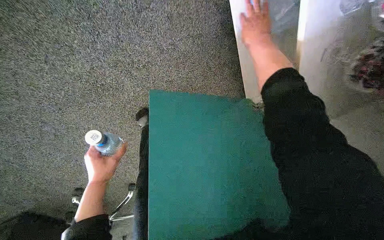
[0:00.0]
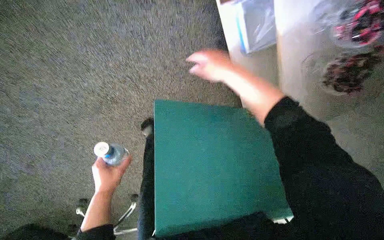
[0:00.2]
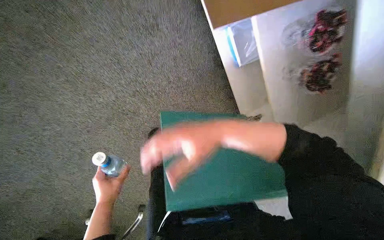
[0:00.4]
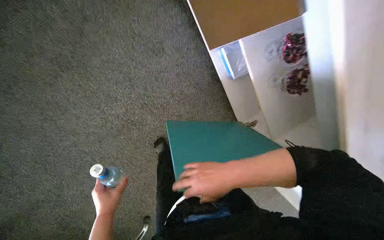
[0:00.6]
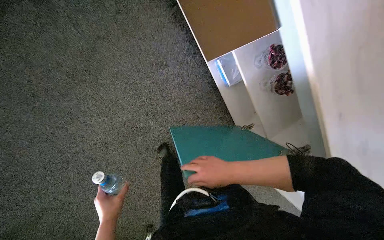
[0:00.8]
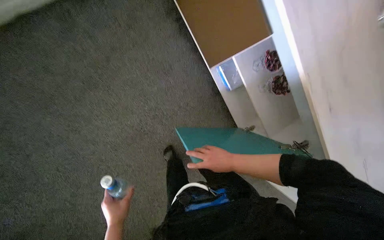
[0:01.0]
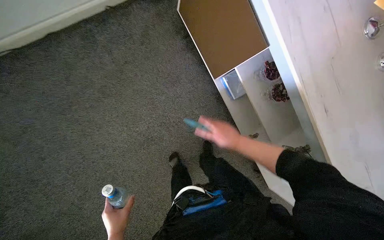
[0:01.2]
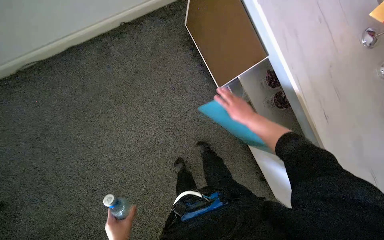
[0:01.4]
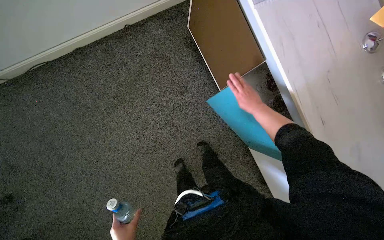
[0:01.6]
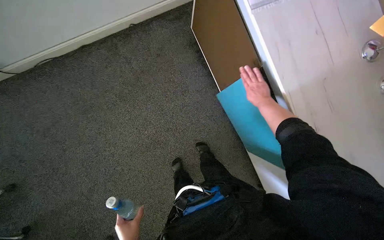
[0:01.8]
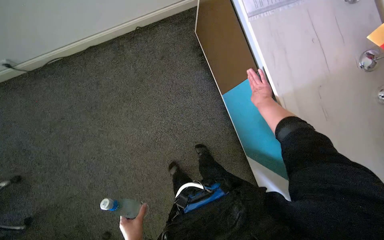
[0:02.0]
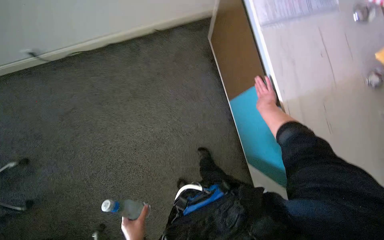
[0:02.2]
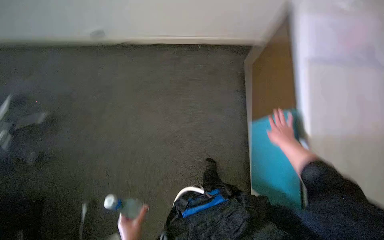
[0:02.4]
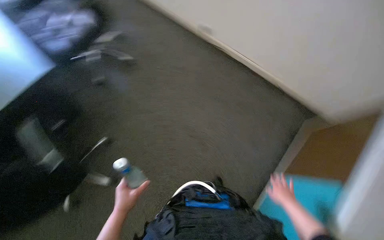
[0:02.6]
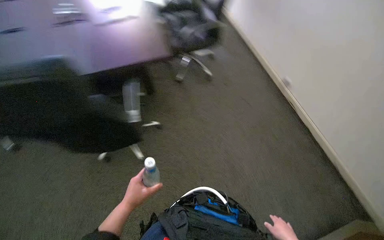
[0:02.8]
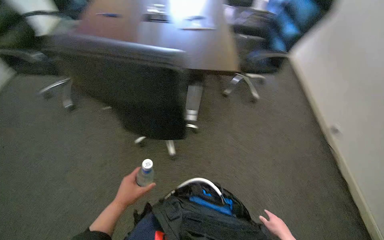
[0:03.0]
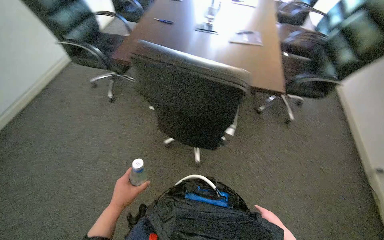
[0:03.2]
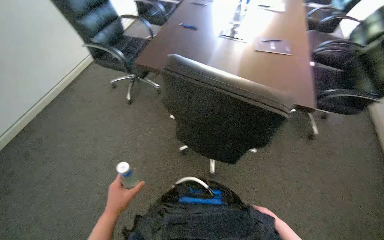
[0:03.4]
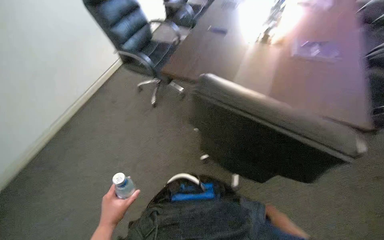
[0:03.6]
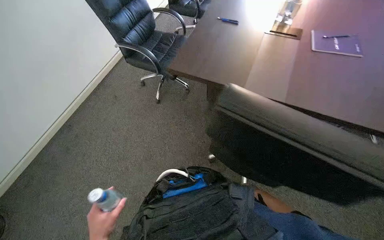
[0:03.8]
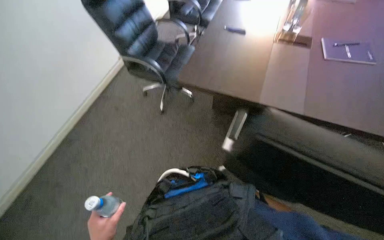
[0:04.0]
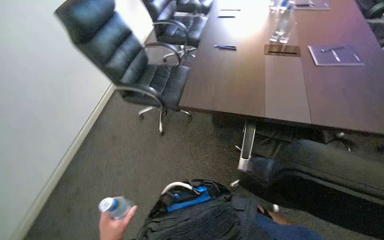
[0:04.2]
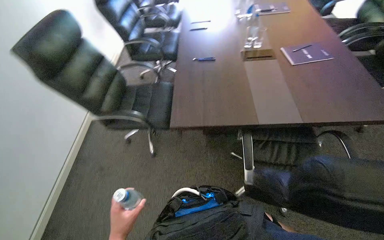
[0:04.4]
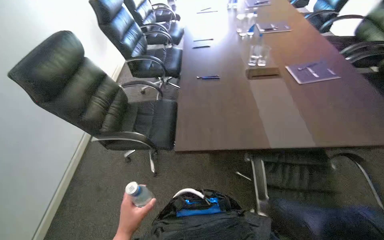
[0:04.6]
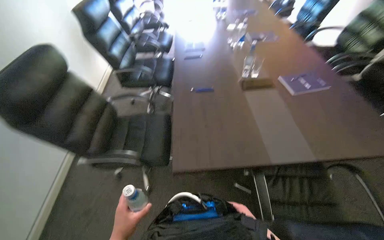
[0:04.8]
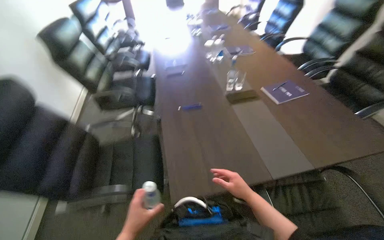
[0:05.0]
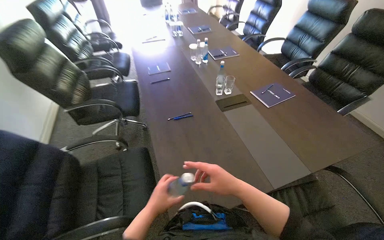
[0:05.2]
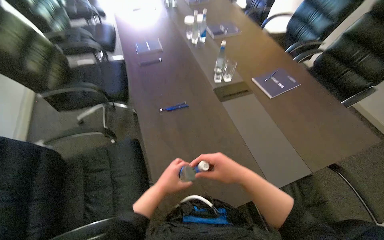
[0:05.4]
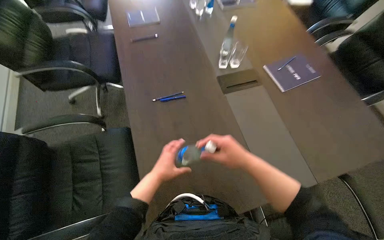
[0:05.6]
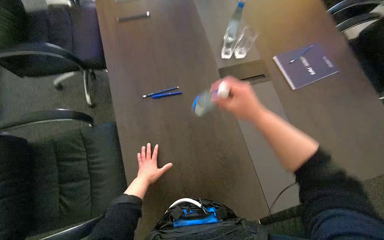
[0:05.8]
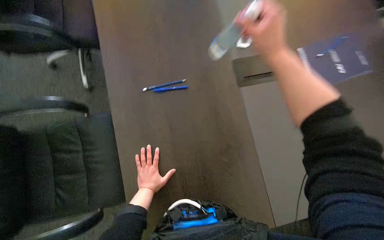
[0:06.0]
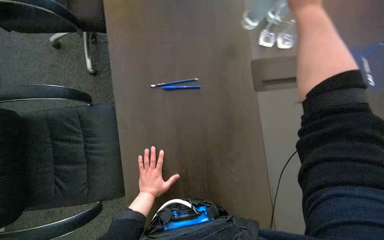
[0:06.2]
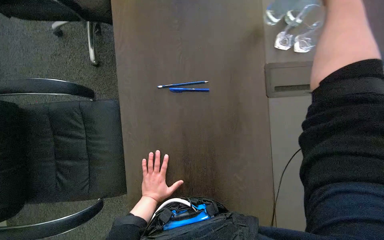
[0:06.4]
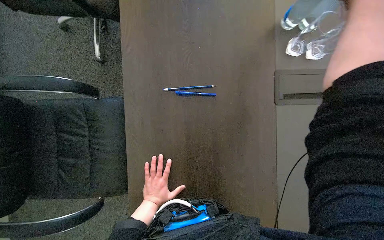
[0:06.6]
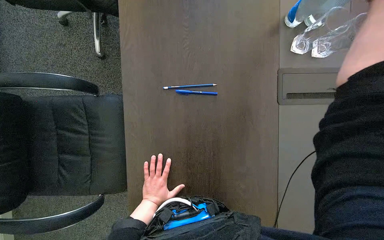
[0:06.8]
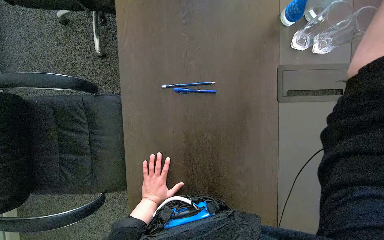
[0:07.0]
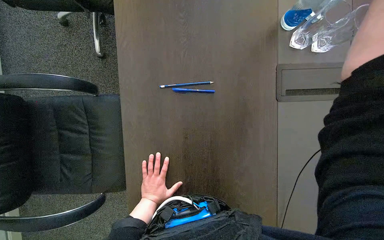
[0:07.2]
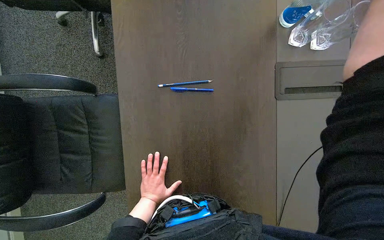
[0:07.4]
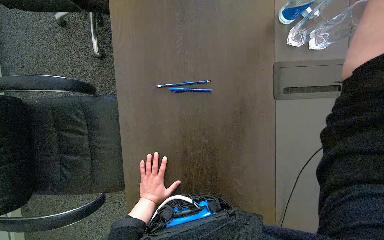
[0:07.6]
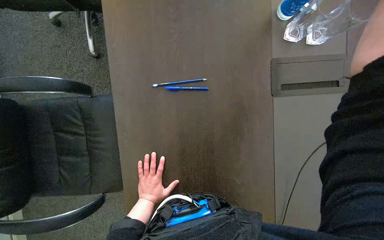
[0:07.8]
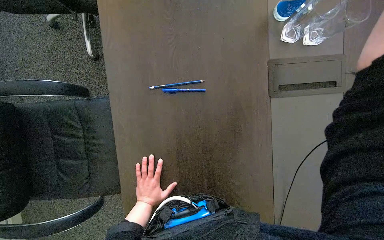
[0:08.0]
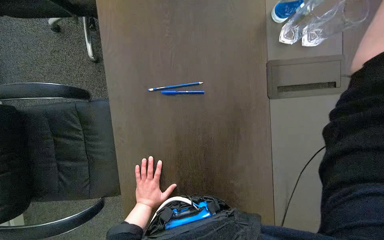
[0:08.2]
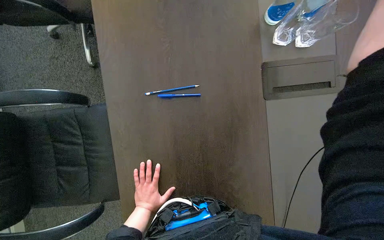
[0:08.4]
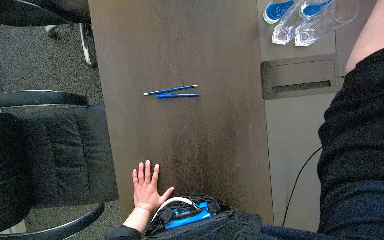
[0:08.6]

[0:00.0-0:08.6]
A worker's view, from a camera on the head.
Job: organizing items.
The whole recording: Organizing items in cabinet. The worker opens a cabinet, takes out and puts back a folder and a plastic bag with items.
0:00.0 to 0:01.4: The head travels about 50 cm. The wearer looks about 35 degrees further upward.
0:01.4 to 0:02.8: The wearer looks about 50 degrees further to the left.
0:02.8 to 0:04.4: The camera travels roughly 60 cm. The head turns to the left by about 20 degrees. The camera pitches upward, by approximately 15 degrees.
0:04.4 to 0:05.8: The wearer moves roughly 80 cm. The view pans to the right by some 20 degrees. The camera pitches downward, by approximately 15 degrees.
0:05.8 to 0:07.2: The view tilts about 15 degrees downward.

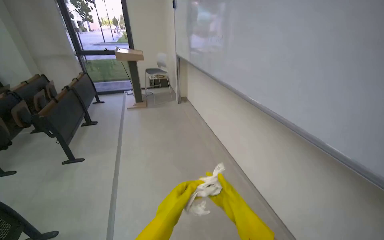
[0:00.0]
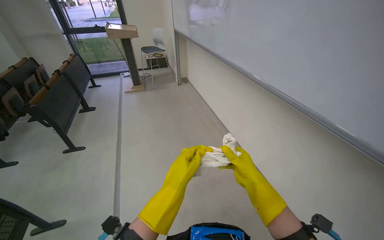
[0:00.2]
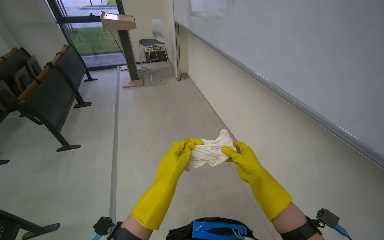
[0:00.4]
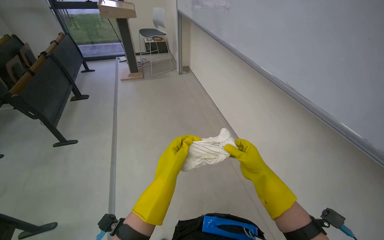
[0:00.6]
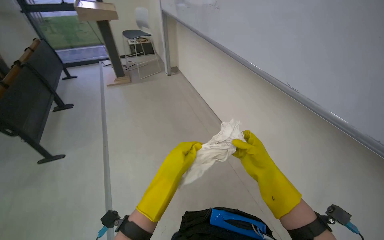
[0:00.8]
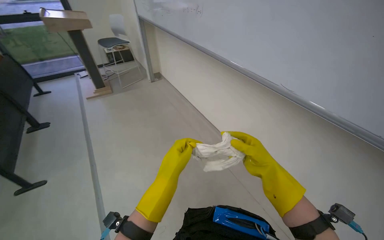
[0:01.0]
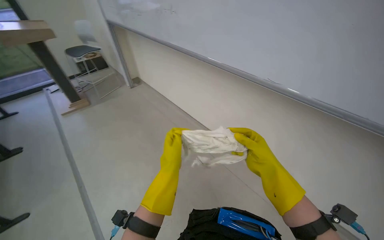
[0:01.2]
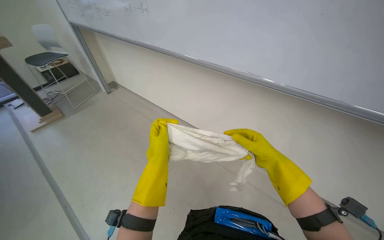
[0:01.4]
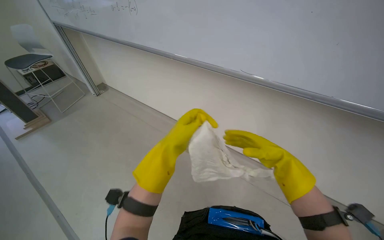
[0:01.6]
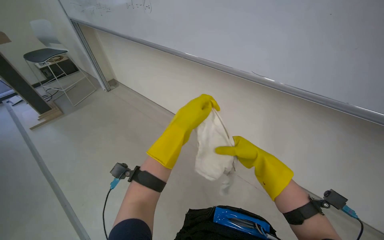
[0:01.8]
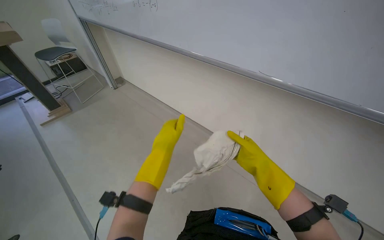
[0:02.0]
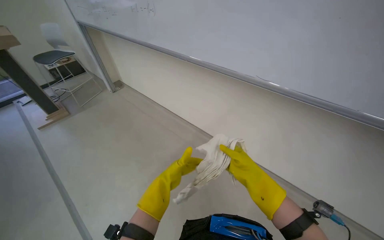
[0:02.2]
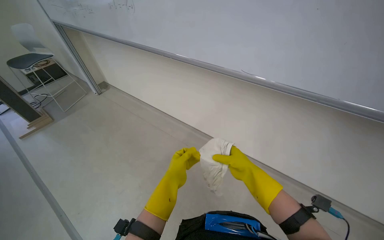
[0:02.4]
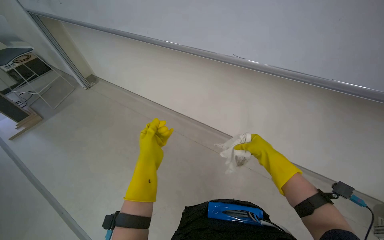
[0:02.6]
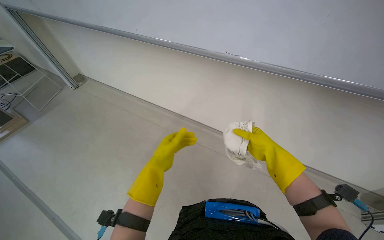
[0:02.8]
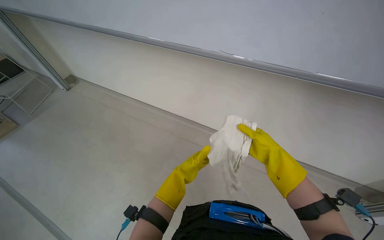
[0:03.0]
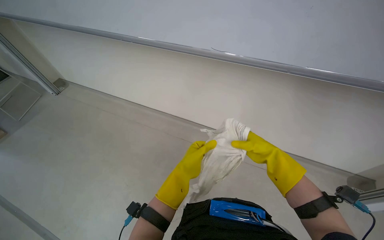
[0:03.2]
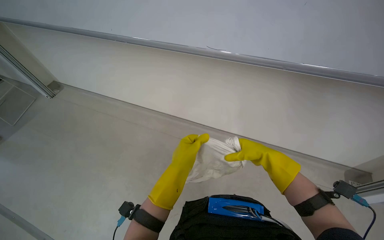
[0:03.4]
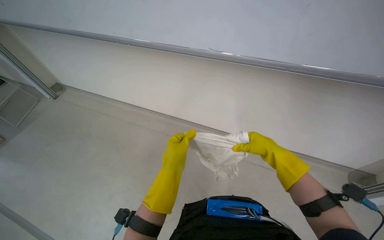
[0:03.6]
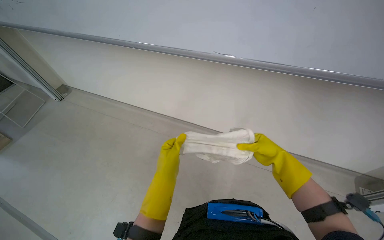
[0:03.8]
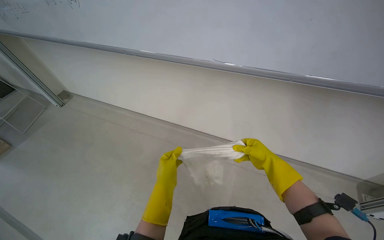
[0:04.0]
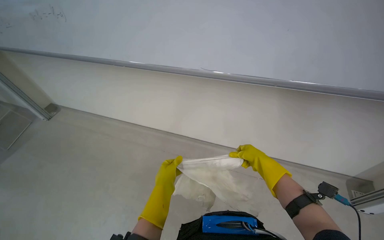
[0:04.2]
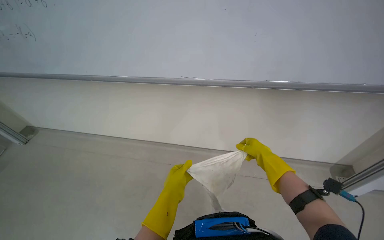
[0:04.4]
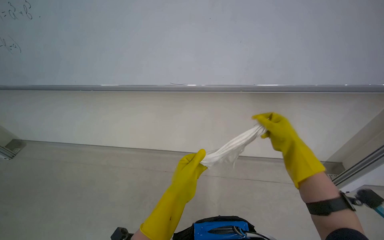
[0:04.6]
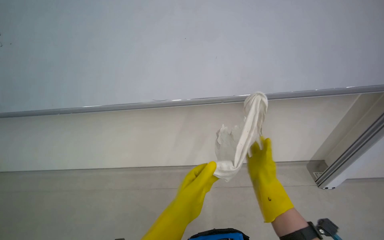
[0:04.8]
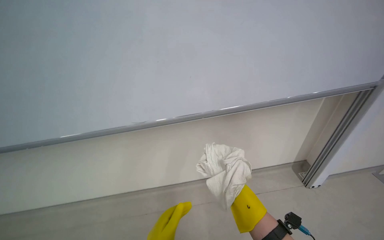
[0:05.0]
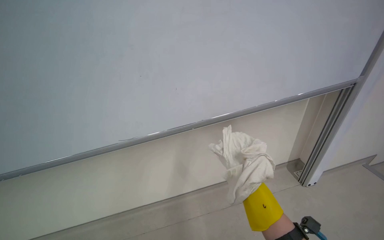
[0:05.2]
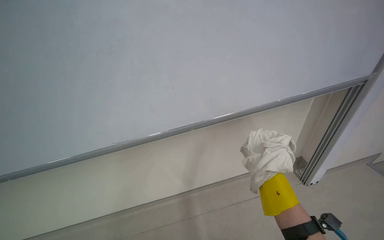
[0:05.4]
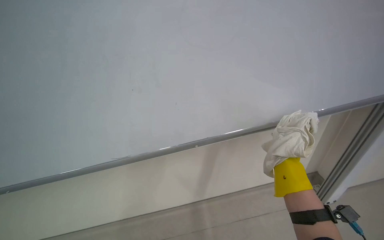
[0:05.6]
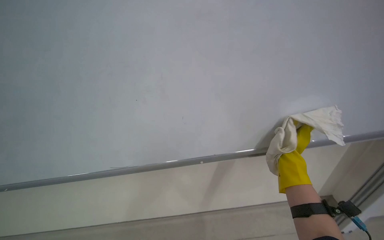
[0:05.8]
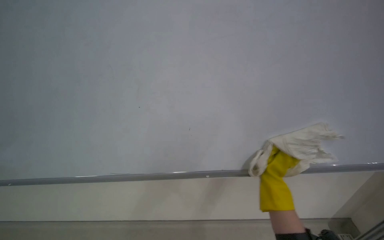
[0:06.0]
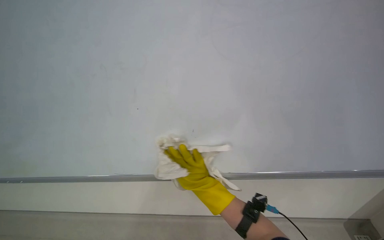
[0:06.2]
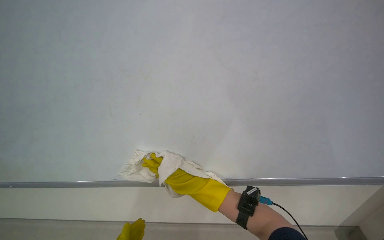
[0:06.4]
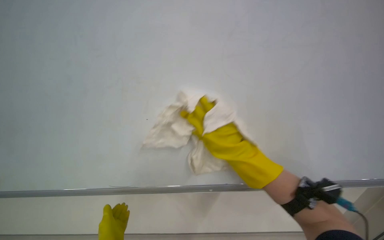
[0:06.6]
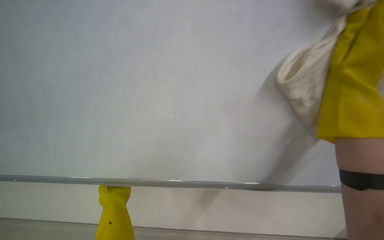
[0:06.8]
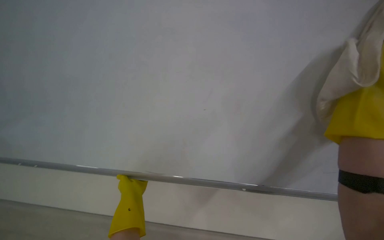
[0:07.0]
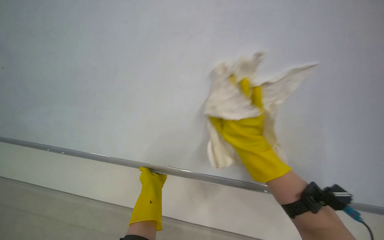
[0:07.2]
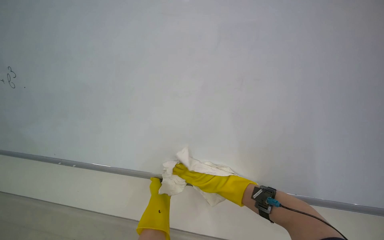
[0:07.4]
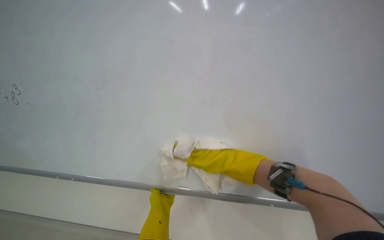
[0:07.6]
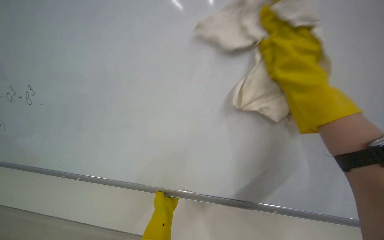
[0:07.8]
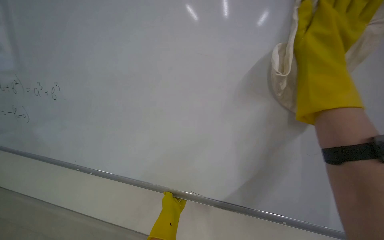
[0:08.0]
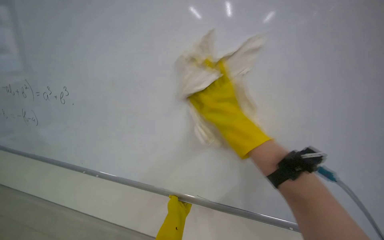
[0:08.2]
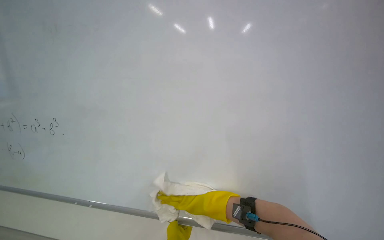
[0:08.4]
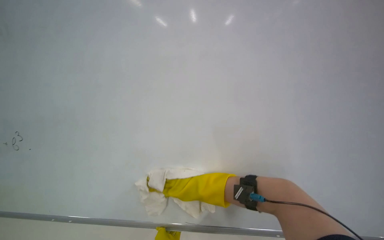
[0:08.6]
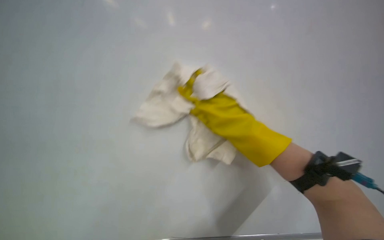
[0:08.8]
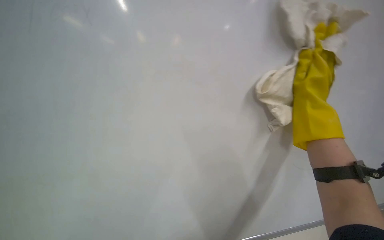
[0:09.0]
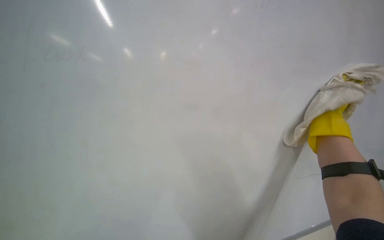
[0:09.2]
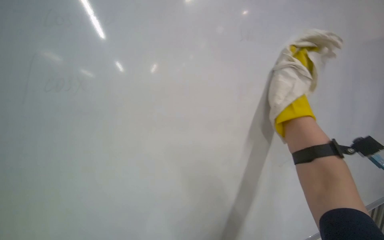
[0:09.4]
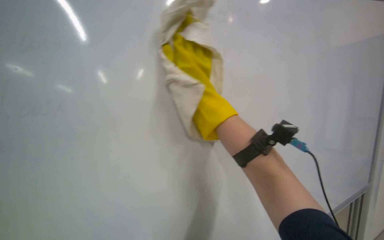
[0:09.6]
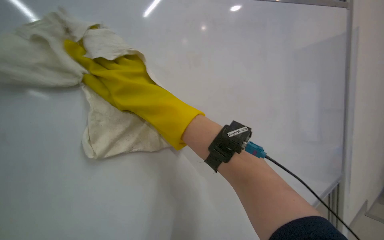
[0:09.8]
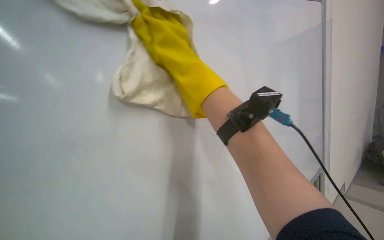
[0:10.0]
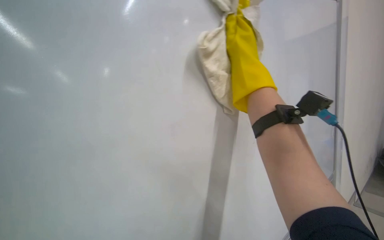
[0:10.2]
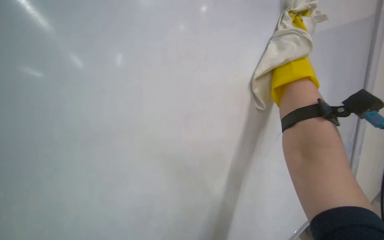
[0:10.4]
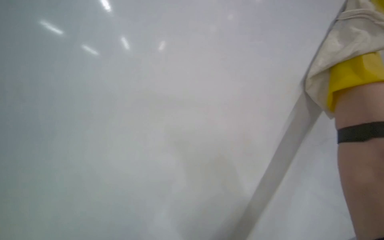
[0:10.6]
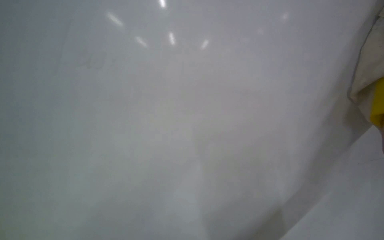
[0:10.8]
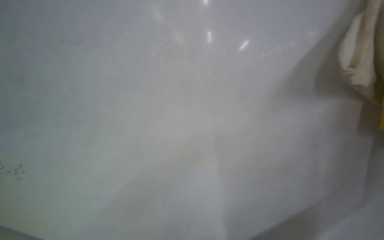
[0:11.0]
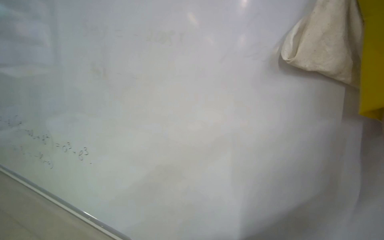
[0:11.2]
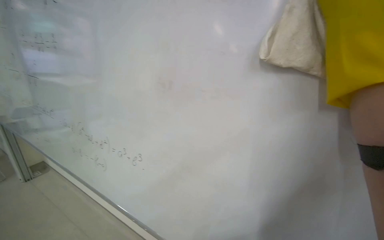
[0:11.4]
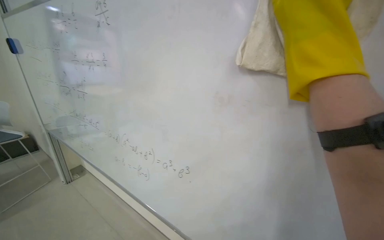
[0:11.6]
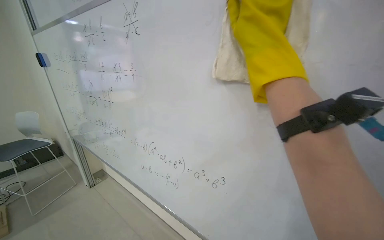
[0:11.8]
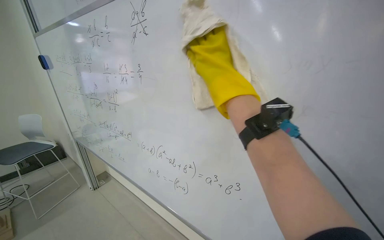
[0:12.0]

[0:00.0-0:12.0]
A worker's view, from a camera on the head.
Job: wiping surfaces.
The whole recording: Wiping whiteboard clean. The worker wipes the whiteboard clean with a cloth.
0:00.0 to 0:01.6: The wearer moves roughly 60 cm. The wearer's head swings roughly 35 degrees to the right. The camera pitches downward, by roughly 15 degrees.
0:01.6 to 0:03.0: The left hand goes up and down the picture, some 20 cm each way, reversing 2 times.
0:04.4 to 0:06.0: The view tips upward by approximately 25 degrees.
0:06.0 to 0:07.6: The right hand is displaced to the left by some 20 cm, and moves some 20 cm nearer to the camera and comes back.
0:10.4 to 0:12.0: The view swings approximately 20 degrees to the left.
